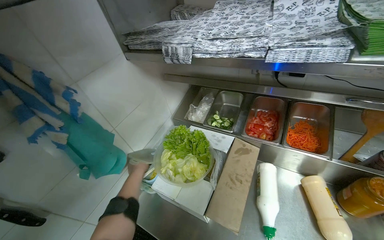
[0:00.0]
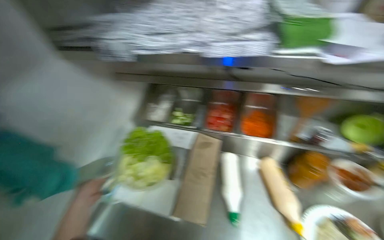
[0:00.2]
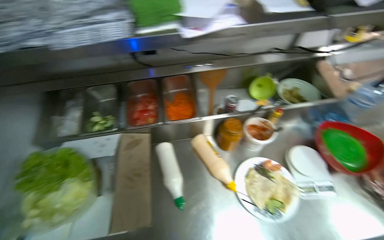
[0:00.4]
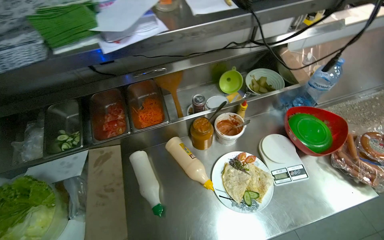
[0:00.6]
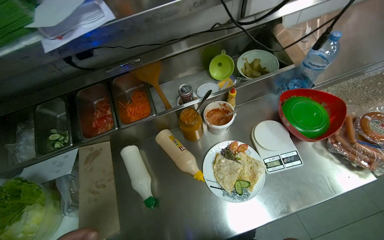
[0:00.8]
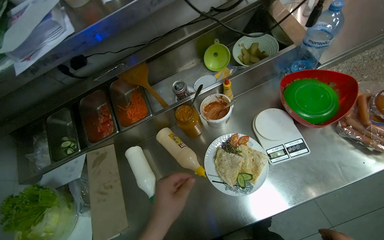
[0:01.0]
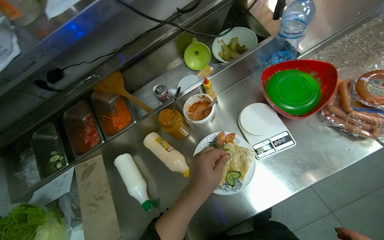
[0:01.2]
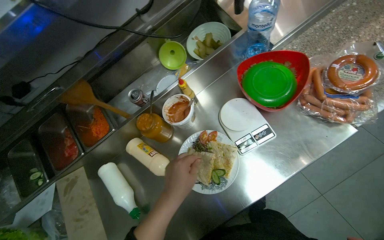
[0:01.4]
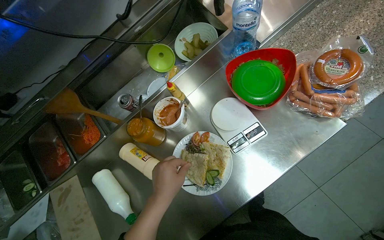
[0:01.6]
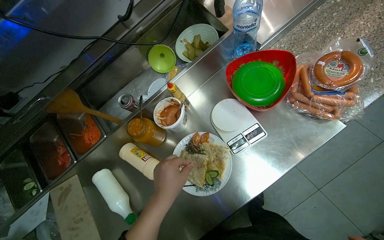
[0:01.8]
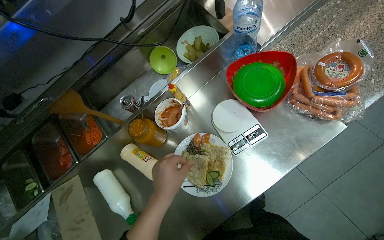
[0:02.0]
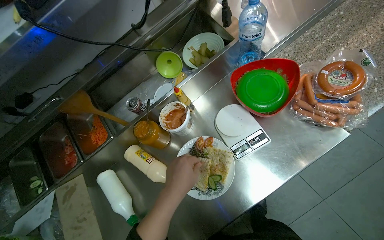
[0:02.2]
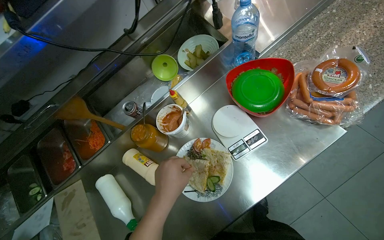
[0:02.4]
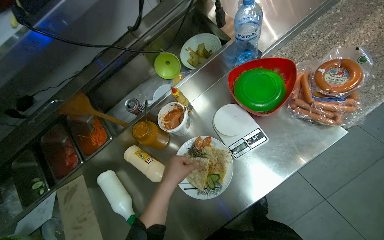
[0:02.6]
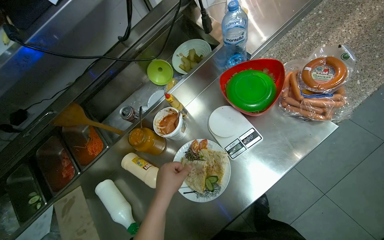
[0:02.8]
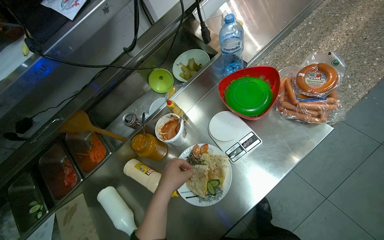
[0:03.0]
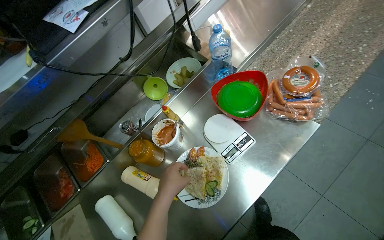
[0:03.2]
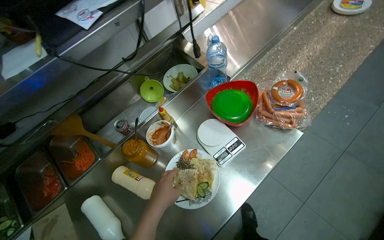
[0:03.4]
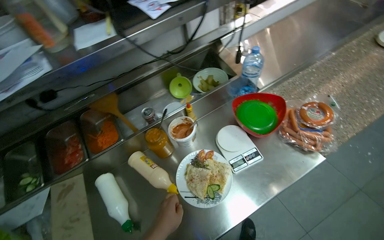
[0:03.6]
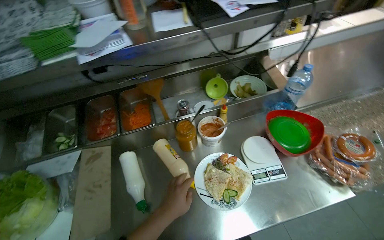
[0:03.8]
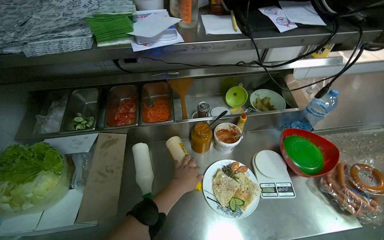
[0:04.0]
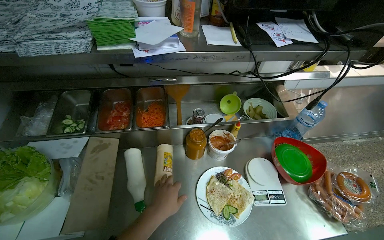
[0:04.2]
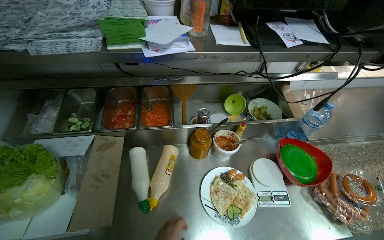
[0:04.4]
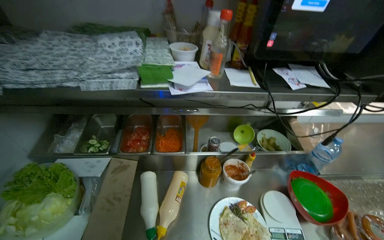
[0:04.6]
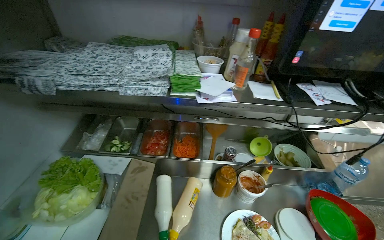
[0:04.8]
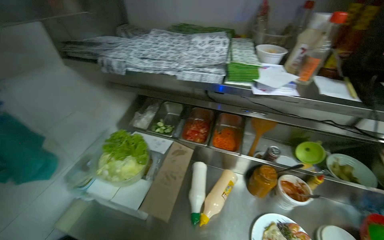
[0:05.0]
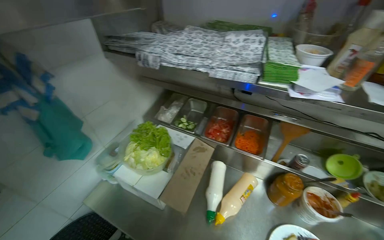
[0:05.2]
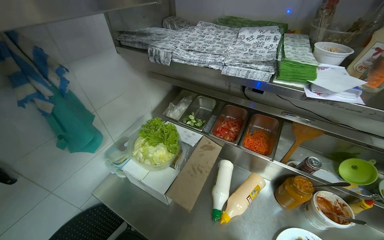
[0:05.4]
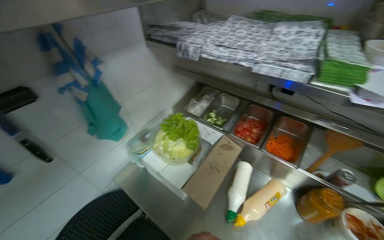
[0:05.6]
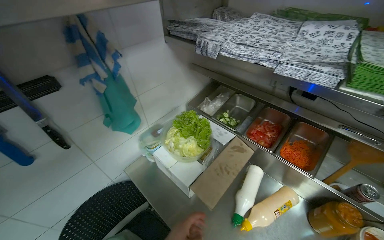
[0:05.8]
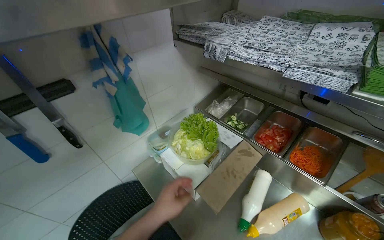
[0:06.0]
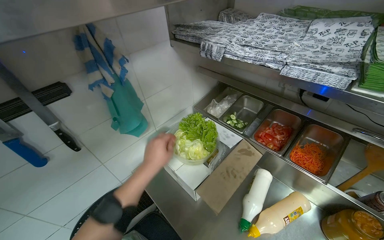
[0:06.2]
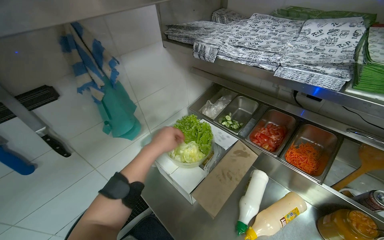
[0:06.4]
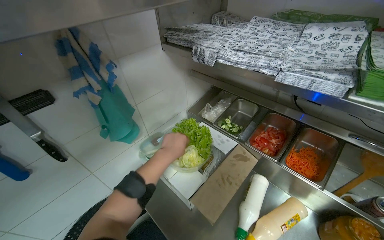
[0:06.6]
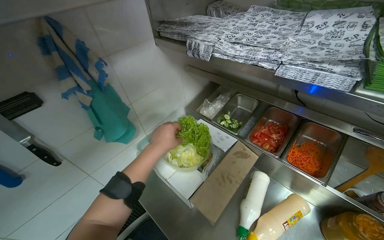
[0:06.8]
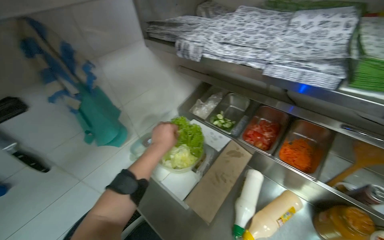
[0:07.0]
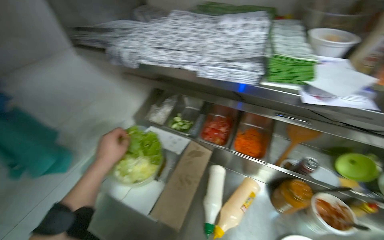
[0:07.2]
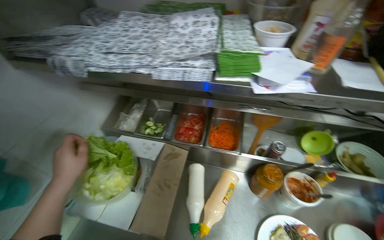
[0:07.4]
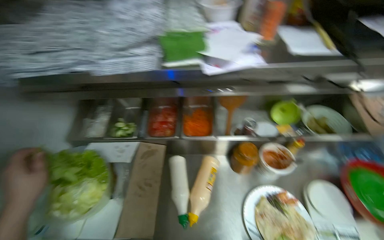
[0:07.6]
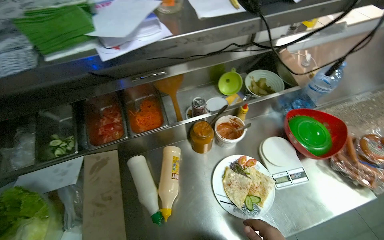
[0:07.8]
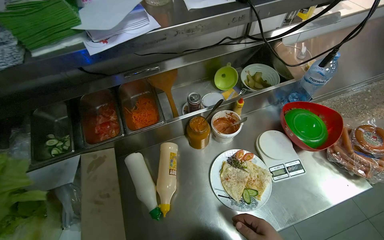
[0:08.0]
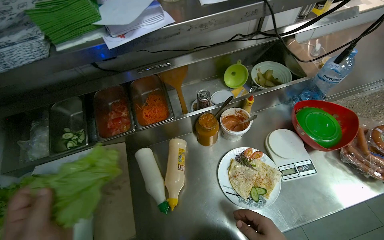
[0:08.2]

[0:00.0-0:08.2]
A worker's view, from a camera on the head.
Job: preparing food.
The whole recording: Adding various toppings to tortilla. The worker adds different ingredients like sprouts, cucumber, shrimp, and lettuce to the cooked tortilla on a plate.
0:00.0 to 0:01.6: The camera travels some 60 cm. The head turns to the right by some 60 degrees. The view tilts approximately 20 degrees downward.
0:03.2 to 0:05.0: The camera travels roughly 40 cm. The head rotates about 60 degrees to the left. The wearer looks about 20 degrees further upward.
0:05.0 to 0:06.6: The head turns to the left by roughly 25 degrees.
0:06.6 to 0:08.2: The head rotates approximately 60 degrees to the right.

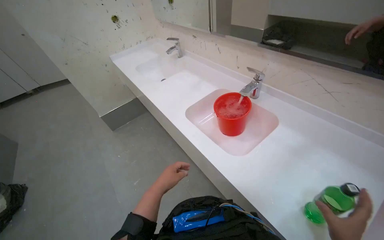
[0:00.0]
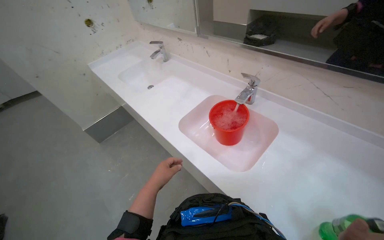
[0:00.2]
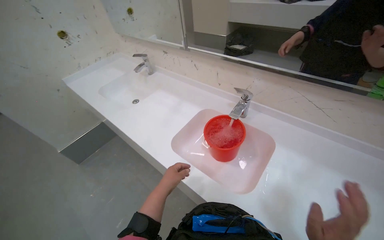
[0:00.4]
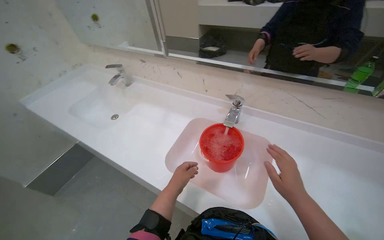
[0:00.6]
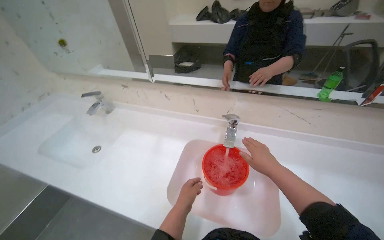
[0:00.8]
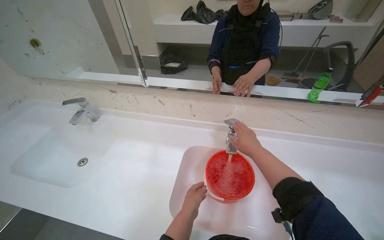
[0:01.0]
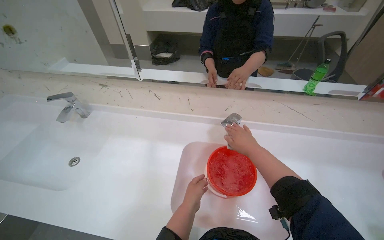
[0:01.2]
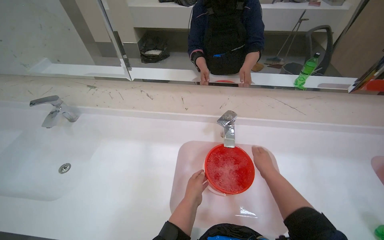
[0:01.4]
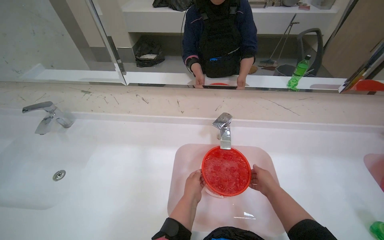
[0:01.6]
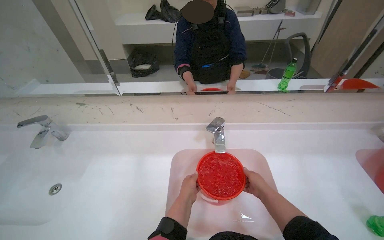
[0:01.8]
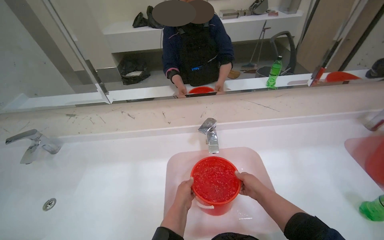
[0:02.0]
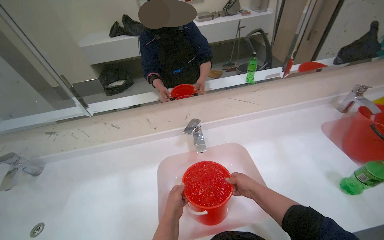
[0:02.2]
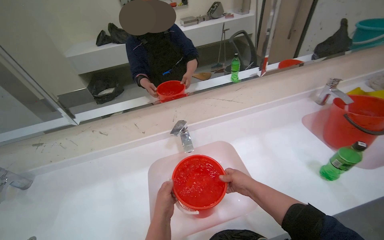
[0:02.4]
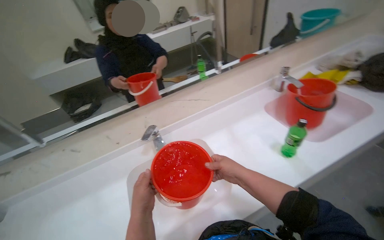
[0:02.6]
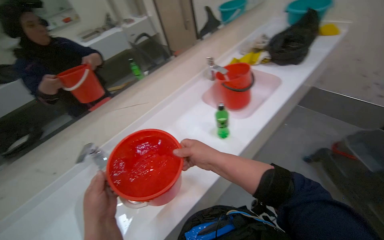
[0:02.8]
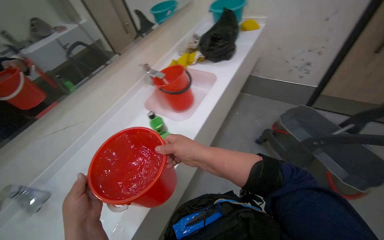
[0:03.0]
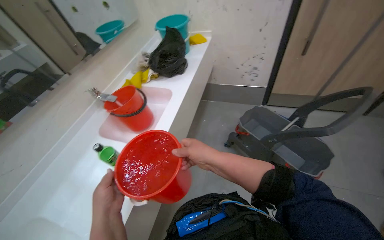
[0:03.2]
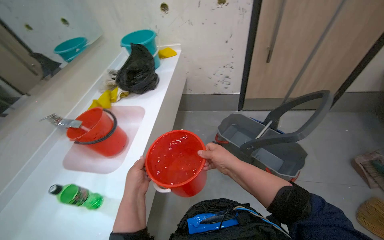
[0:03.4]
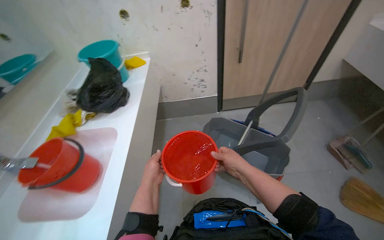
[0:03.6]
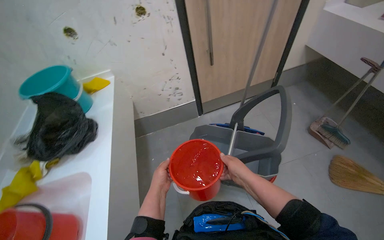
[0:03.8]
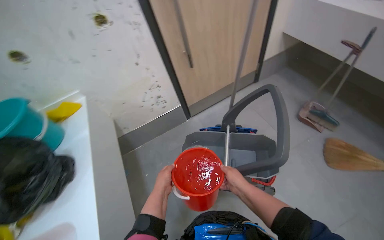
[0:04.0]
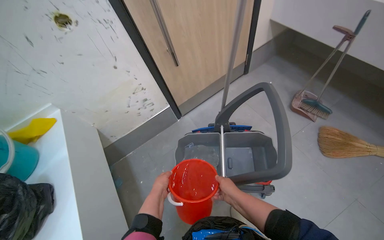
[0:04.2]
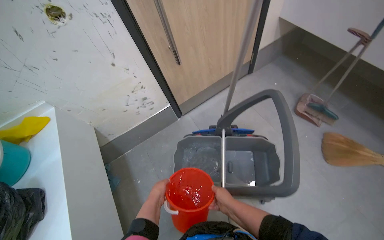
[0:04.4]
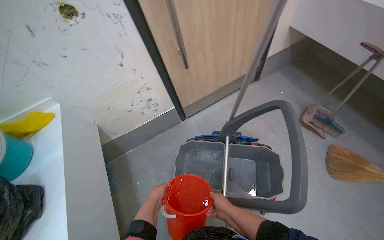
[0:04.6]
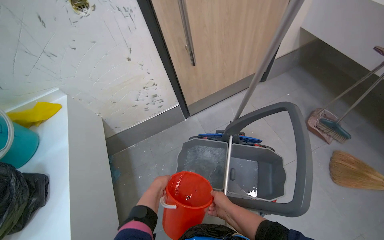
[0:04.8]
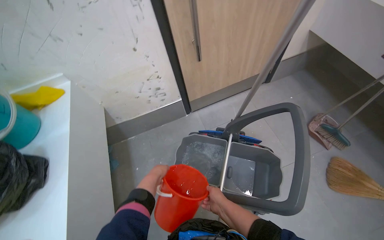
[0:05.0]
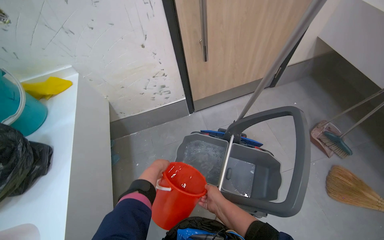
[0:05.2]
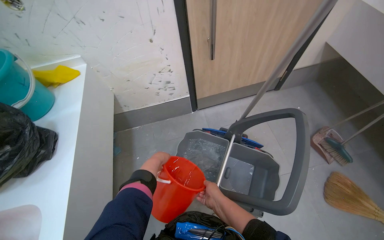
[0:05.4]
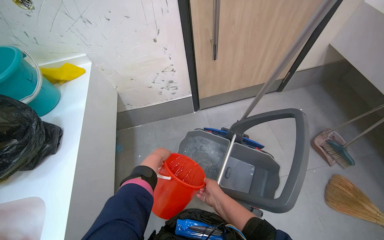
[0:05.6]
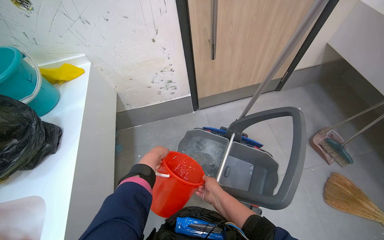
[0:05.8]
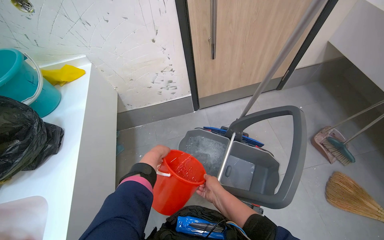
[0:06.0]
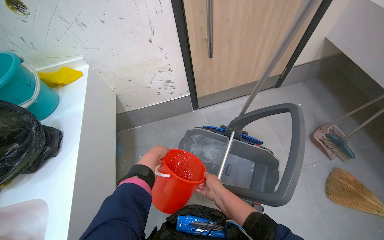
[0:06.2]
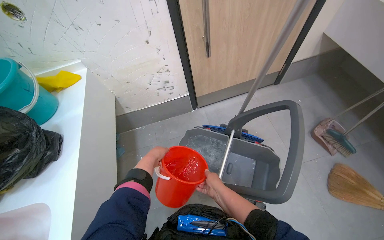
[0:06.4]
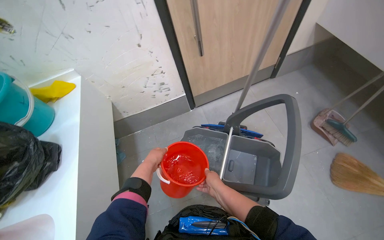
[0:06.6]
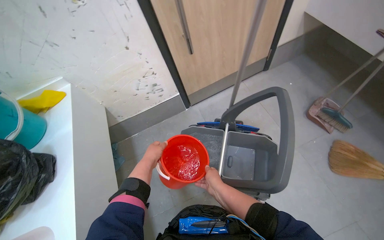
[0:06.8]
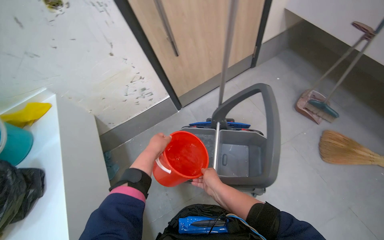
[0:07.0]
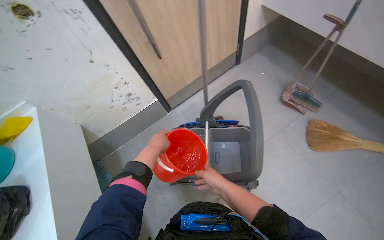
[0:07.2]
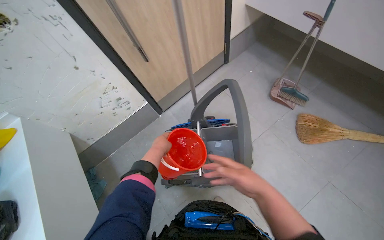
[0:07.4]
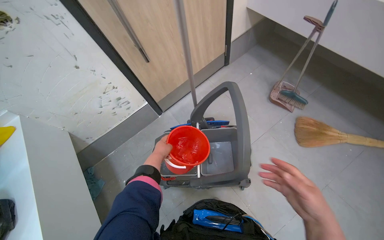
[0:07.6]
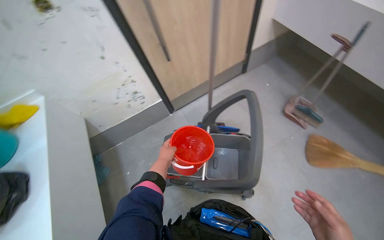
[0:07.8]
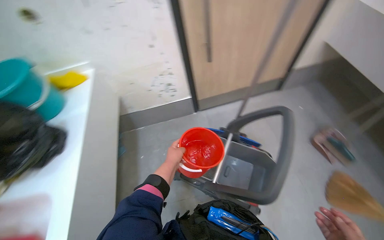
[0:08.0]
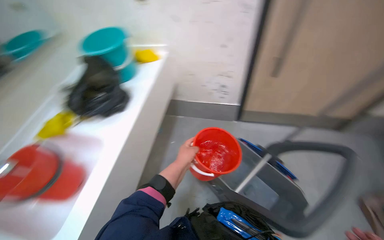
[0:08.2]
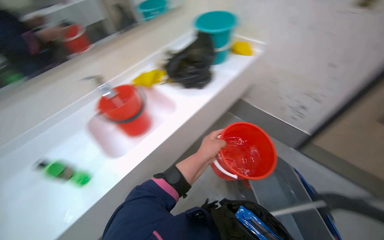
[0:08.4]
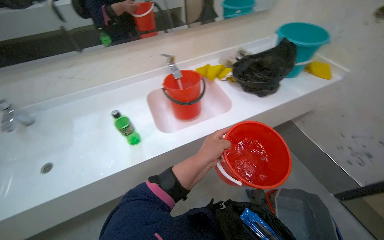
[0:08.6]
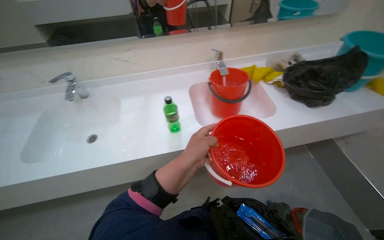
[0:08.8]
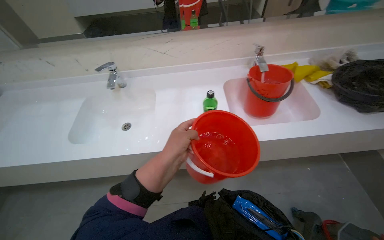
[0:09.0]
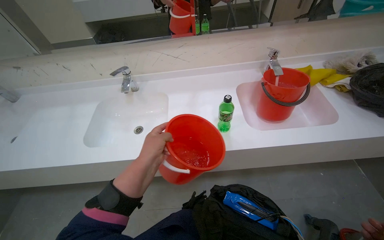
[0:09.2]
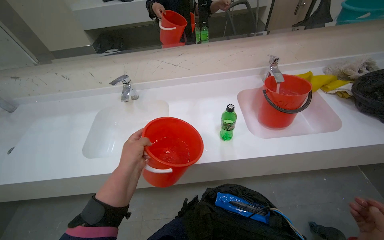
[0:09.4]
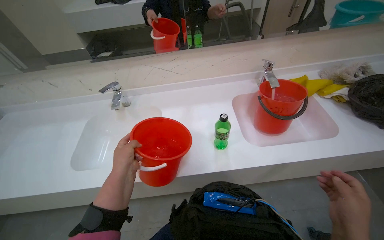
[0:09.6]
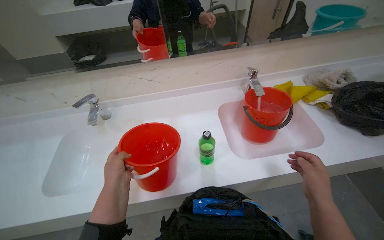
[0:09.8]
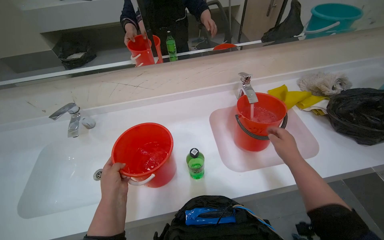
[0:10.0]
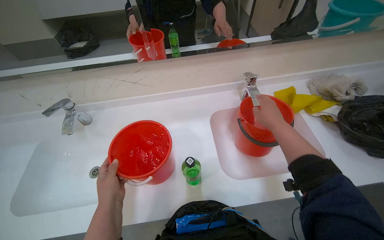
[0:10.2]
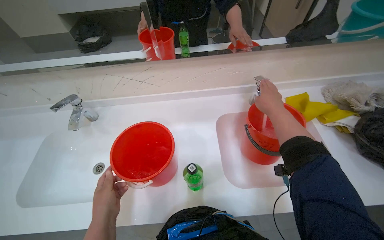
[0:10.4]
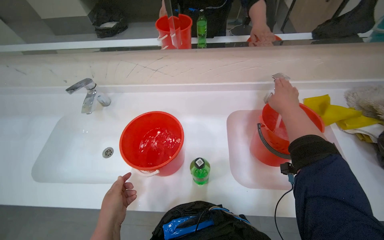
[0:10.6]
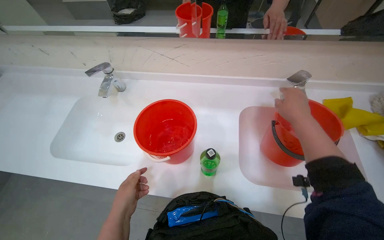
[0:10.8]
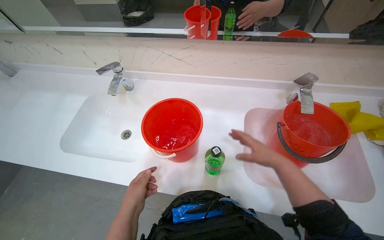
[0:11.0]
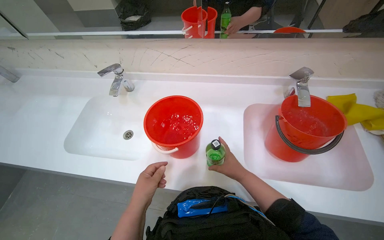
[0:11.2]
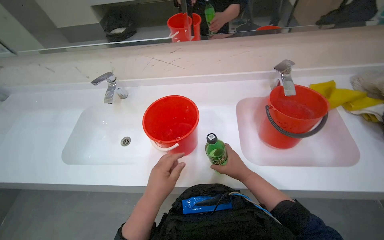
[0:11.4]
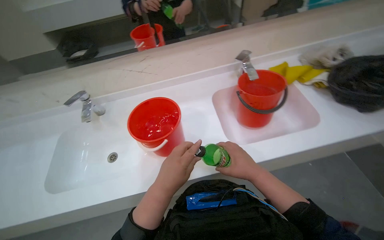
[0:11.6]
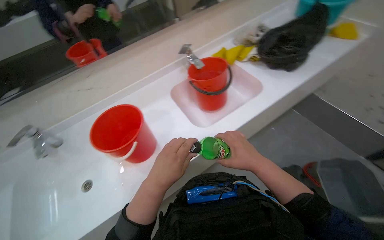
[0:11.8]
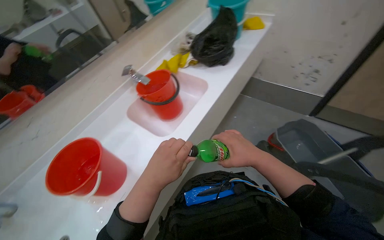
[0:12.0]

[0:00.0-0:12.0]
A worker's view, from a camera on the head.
Job: preparing cleaning supplies.
The whole recording: Preparing cleaning cart. The worker fills the cleaning cart with water and cleaning solution, then organizes cleaning supplies on it.
0:00.0 to 0:01.6: The camera travels some 60 cm. The wearer's head swings roughly 50 degrees to the right.
0:01.6 to 0:03.0: The head travels about 60 cm. The head rotates approximately 65 degrees to the right.
0:03.0 to 0:04.4: The camera is carried some 70 cm. The wearer looks roughly 60 degrees further to the right.
0:06.0 to 0:07.6: The right hand moves to the right and nearer to the camera, about 35 cm.
0:09.0 to 0:10.4: The left hand moves to the left, some 10 cm.
0:10.4 to 0:12.0: The wearer looks some 50 degrees further to the right.
